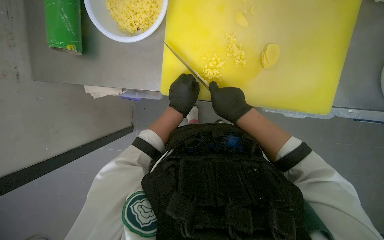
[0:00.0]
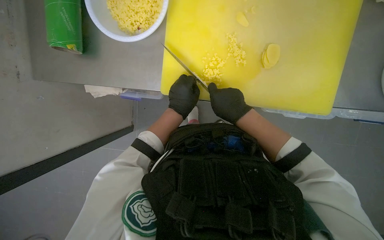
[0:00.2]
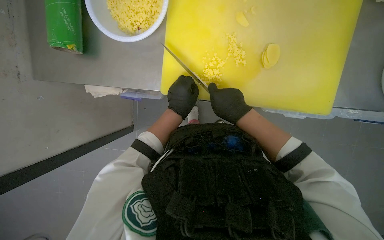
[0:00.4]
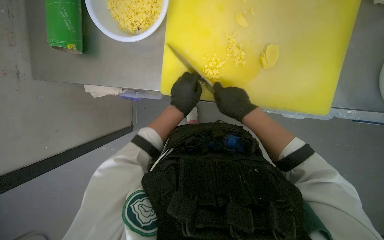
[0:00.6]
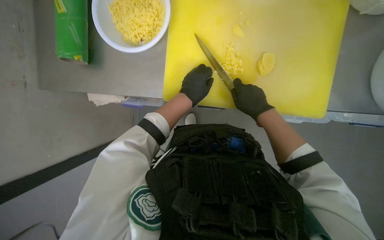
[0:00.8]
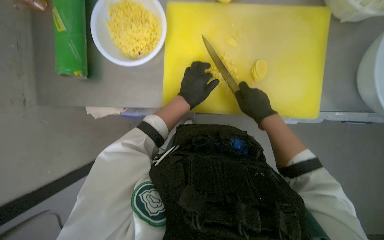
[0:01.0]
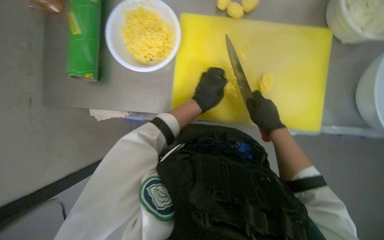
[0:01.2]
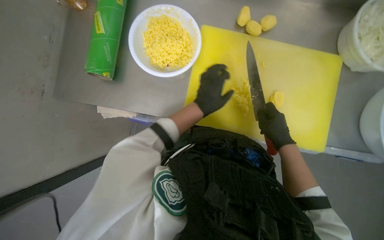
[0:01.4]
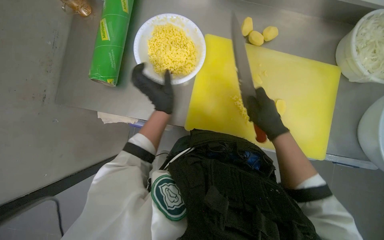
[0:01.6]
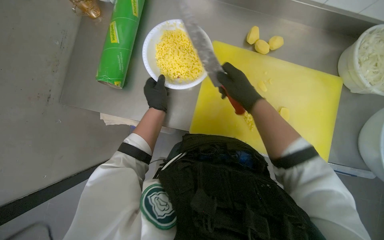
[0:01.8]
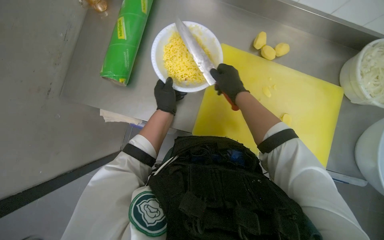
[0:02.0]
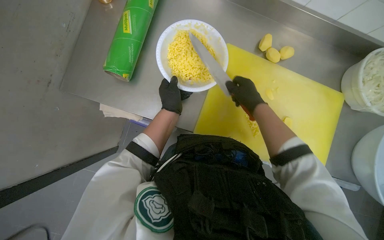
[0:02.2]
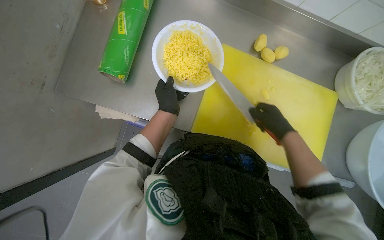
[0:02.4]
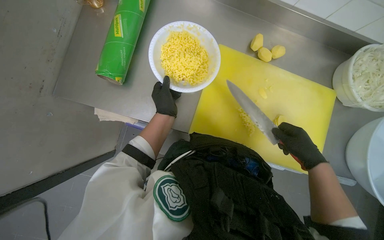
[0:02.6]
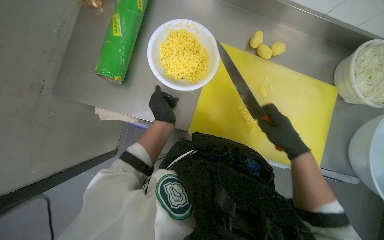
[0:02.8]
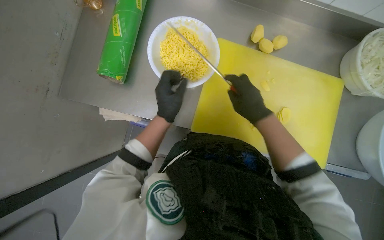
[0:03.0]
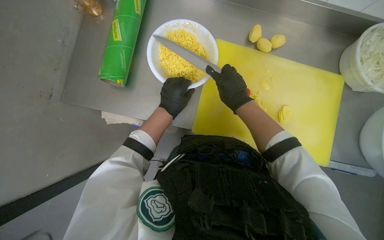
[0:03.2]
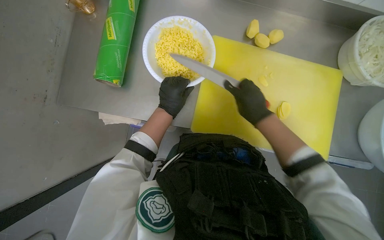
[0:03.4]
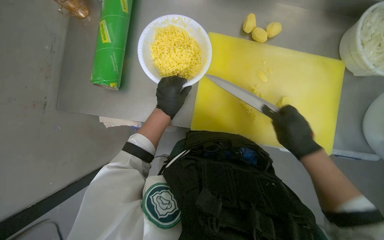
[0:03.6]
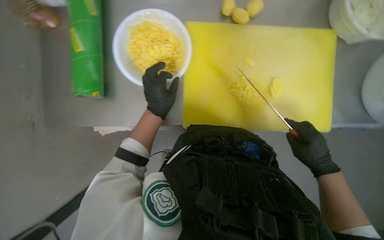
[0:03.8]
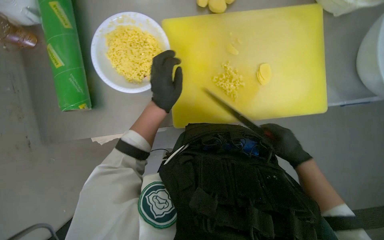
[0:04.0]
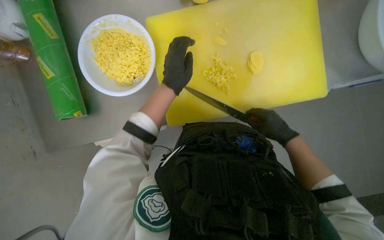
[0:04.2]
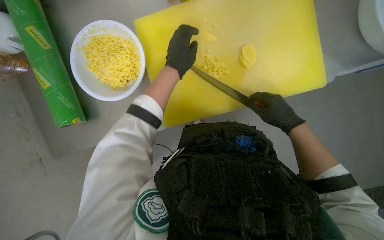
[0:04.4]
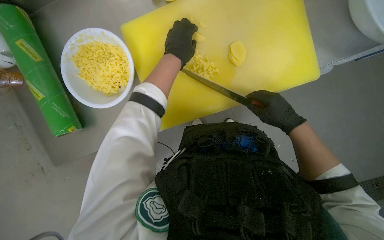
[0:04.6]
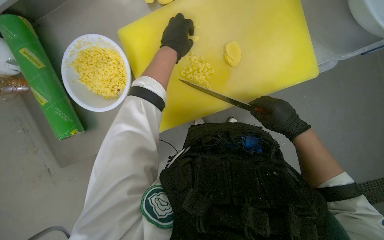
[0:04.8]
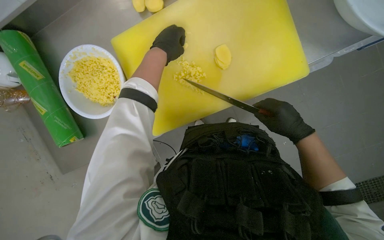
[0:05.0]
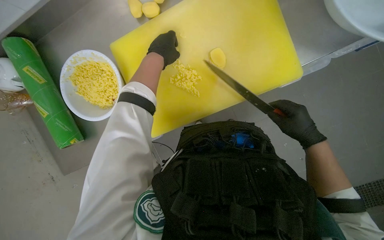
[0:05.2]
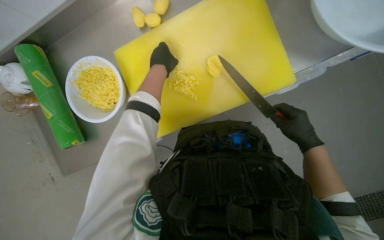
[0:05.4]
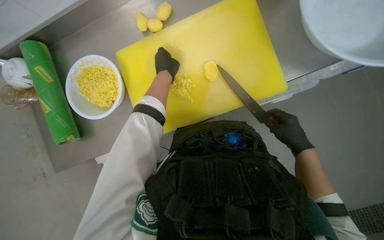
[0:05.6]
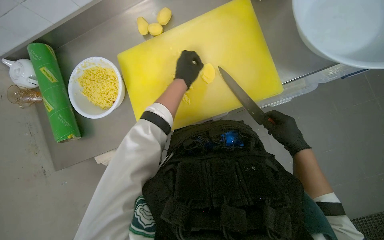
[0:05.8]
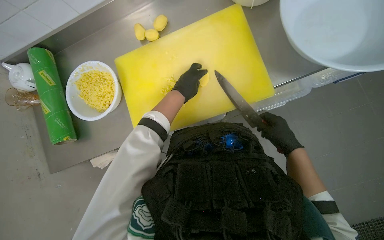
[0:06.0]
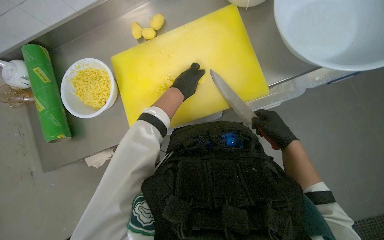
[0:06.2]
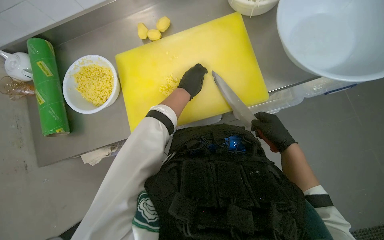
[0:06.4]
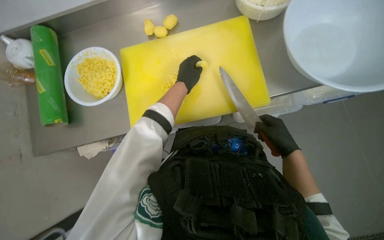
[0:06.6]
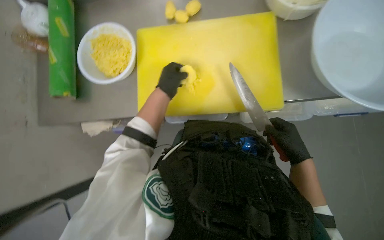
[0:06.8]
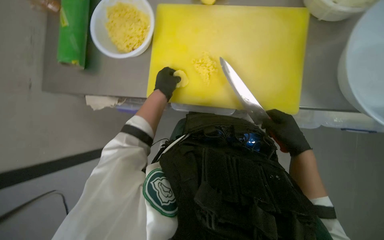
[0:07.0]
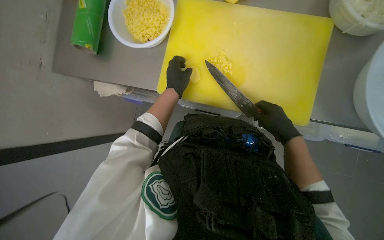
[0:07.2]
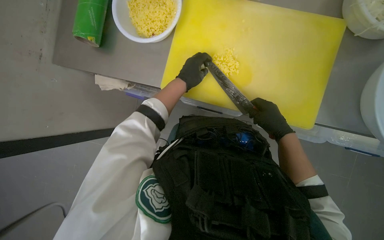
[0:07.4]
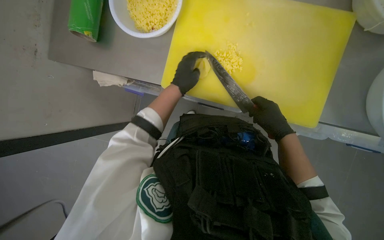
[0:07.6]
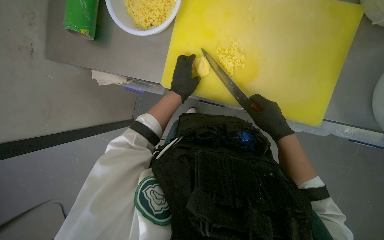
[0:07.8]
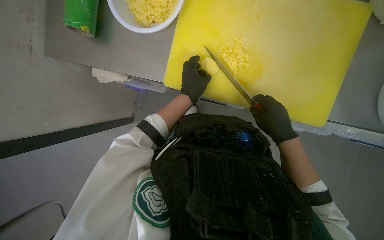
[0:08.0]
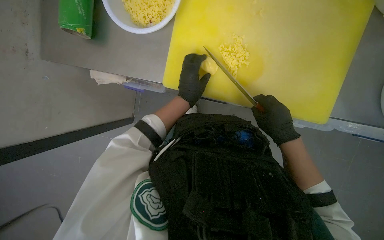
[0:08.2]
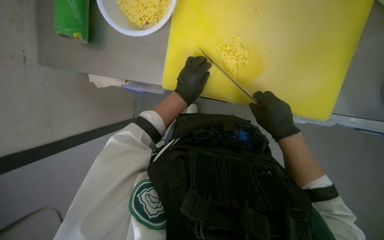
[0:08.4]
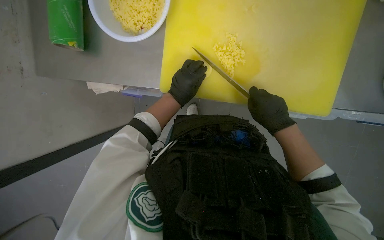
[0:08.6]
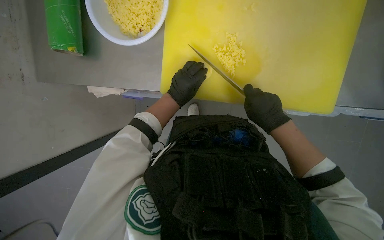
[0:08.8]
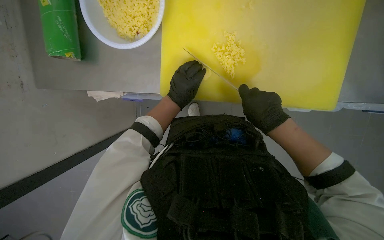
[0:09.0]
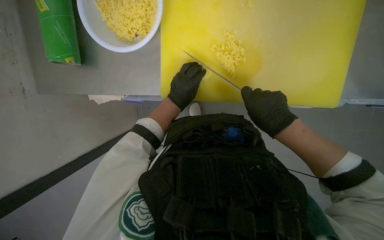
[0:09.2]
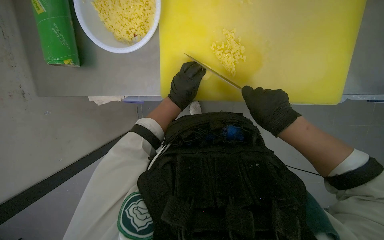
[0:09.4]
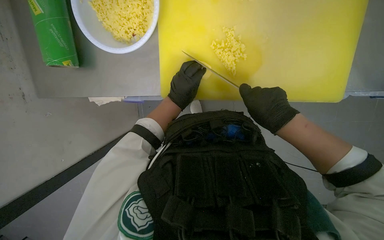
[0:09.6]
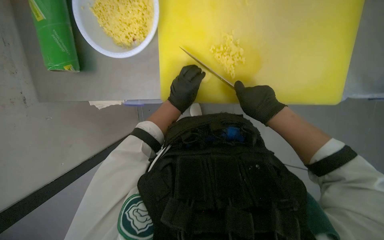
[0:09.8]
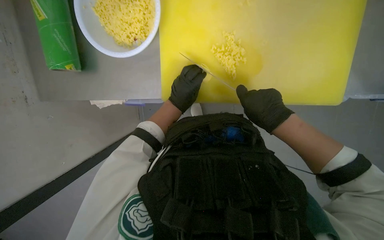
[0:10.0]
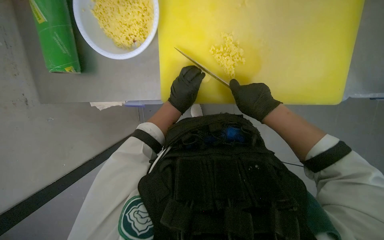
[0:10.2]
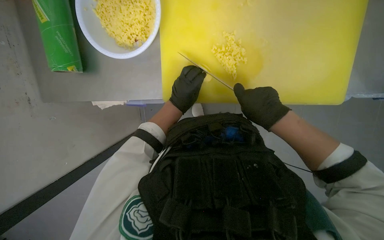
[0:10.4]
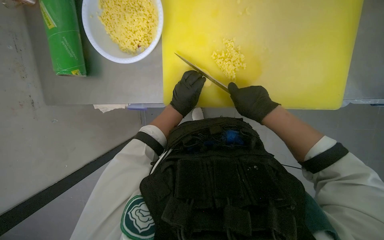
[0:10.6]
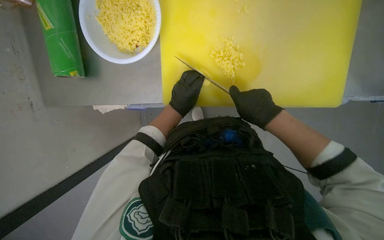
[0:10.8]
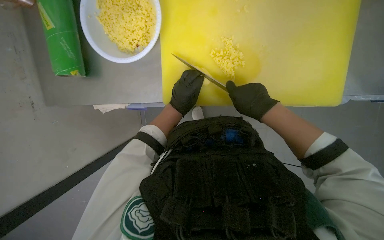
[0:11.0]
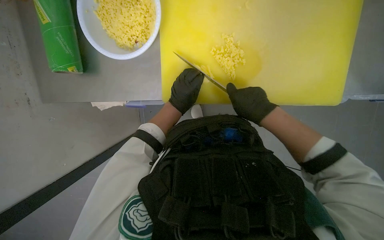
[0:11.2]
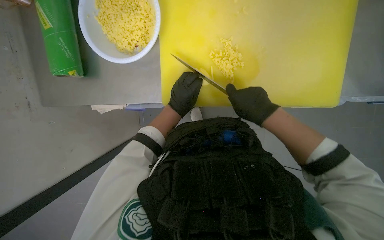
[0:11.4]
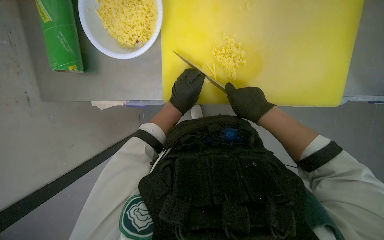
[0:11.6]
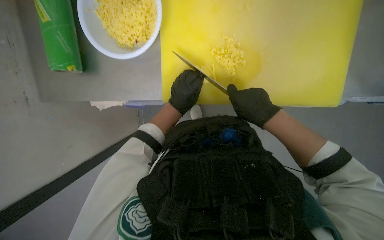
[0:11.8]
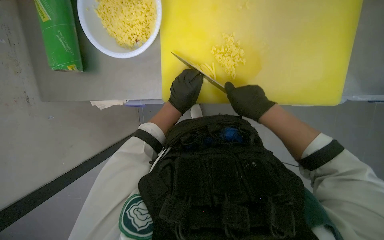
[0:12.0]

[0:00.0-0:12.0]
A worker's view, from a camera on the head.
Job: preparing food.
The whole recording: Slicing and dicing potatoes. The worker slices and dices potatoes on a yellow cutting board, then transfers them to a white bowl.
0:01.6 to 0:03.0: The right hand swings left and right, roughly 20 cm each way, with 2 reversals.
0:03.0 to 0:04.4: Everything in view rotates roughly 30 degrees counterclockwise. The right hand is displaced to the right by some 20 cm, and travels down the picture and back again, some 20 cm each way. The left hand is displaced up the picture by some 10 cm.
0:06.0 to 0:07.6: The scene turns approximately 35 degrees clockwise in the picture. The right hand travels to the left by about 10 cm.
0:07.6 to 0:09.0: The hands are busy where they are.
0:09.0 to 0:12.0: The hands stay close to where they were, moving slightly.

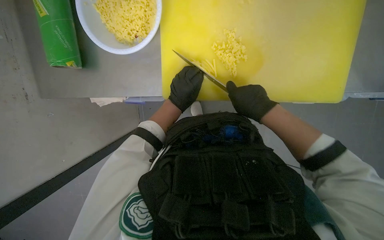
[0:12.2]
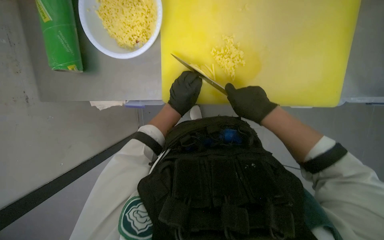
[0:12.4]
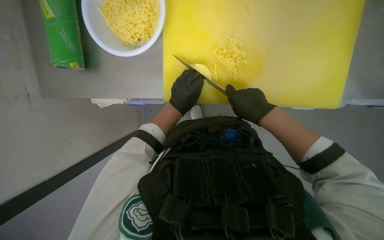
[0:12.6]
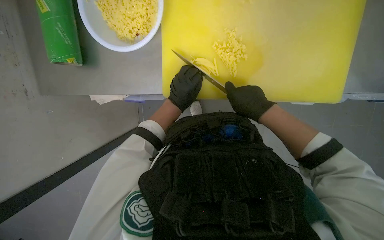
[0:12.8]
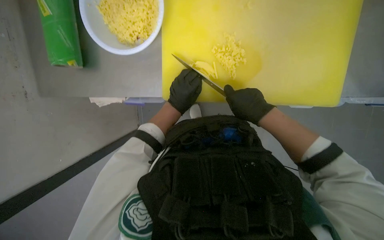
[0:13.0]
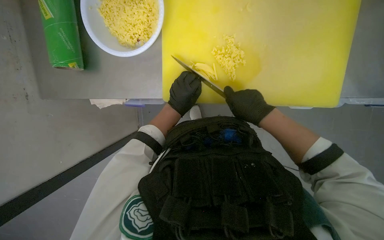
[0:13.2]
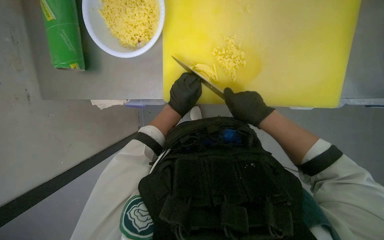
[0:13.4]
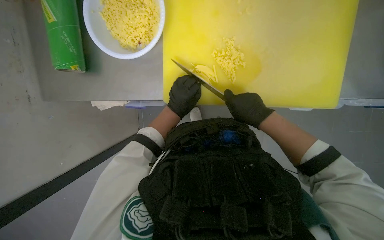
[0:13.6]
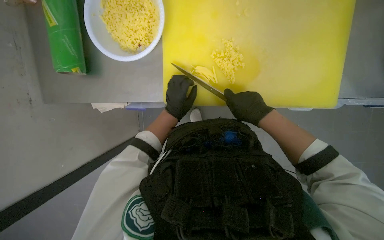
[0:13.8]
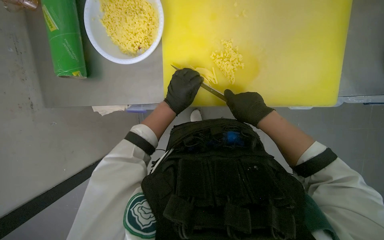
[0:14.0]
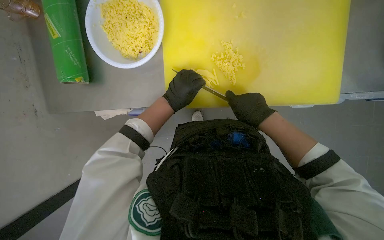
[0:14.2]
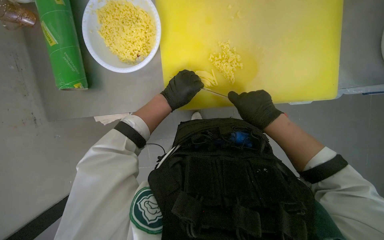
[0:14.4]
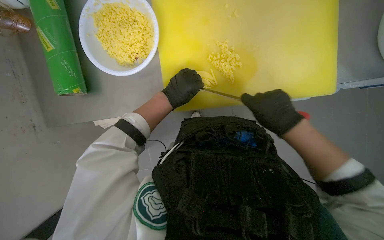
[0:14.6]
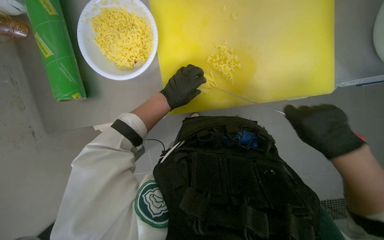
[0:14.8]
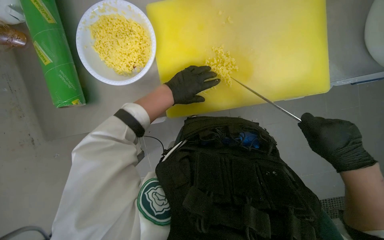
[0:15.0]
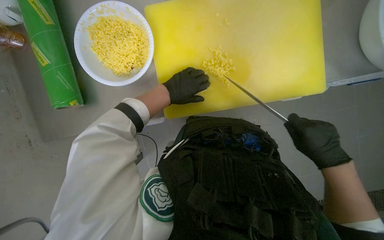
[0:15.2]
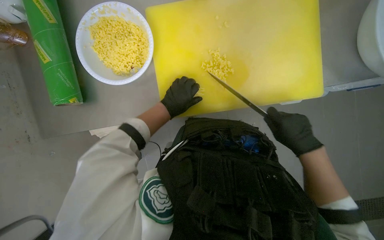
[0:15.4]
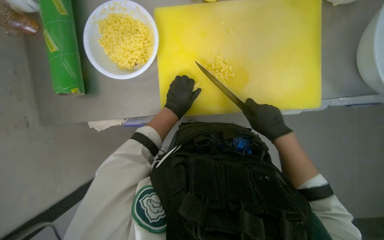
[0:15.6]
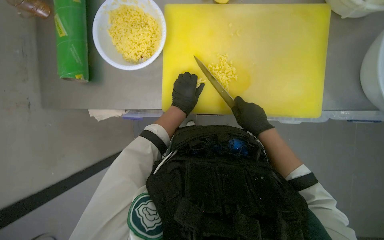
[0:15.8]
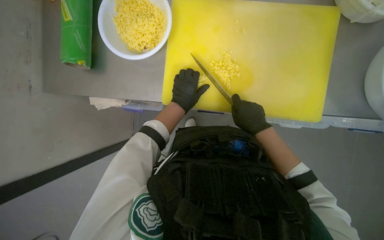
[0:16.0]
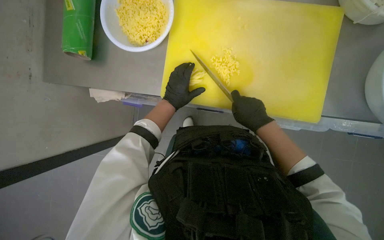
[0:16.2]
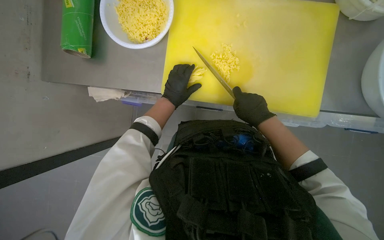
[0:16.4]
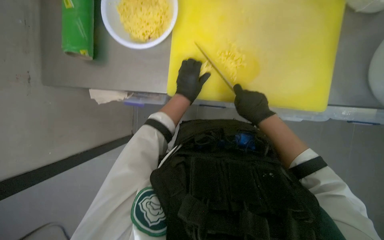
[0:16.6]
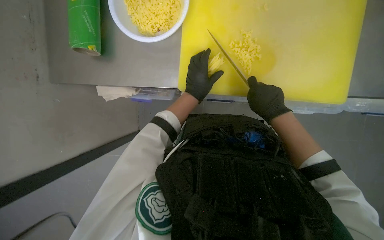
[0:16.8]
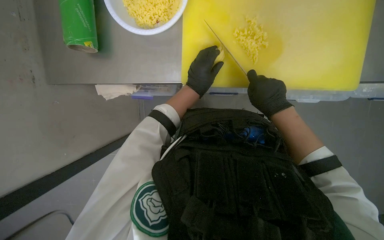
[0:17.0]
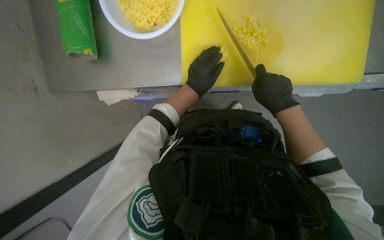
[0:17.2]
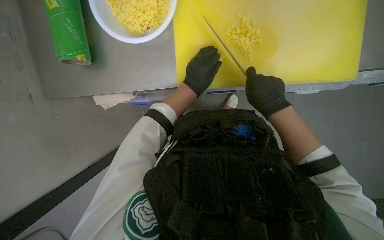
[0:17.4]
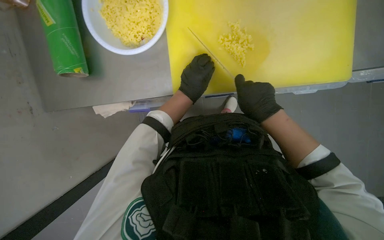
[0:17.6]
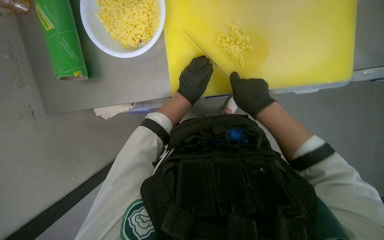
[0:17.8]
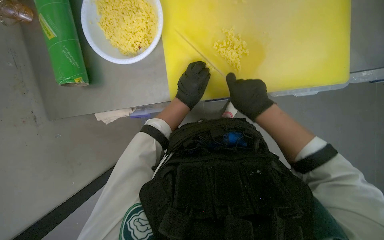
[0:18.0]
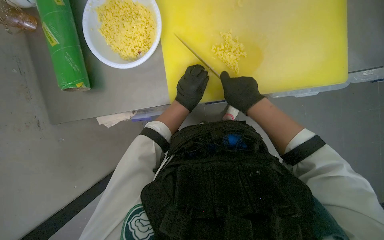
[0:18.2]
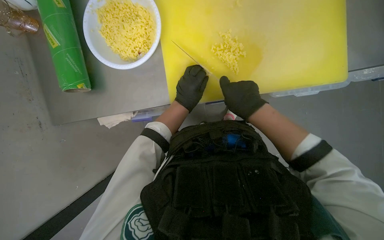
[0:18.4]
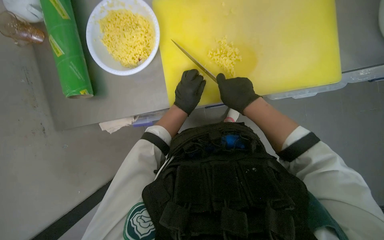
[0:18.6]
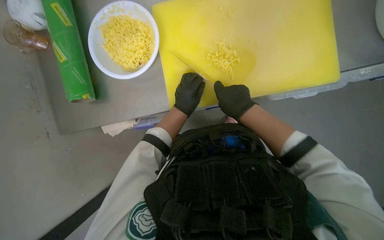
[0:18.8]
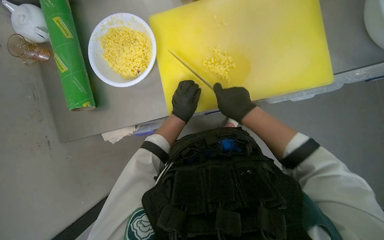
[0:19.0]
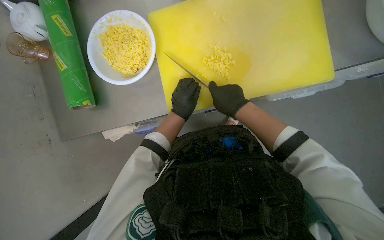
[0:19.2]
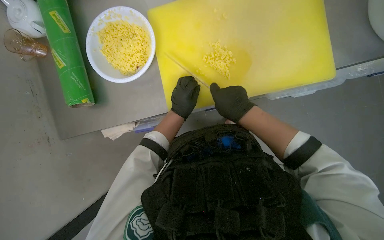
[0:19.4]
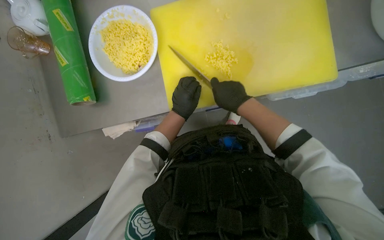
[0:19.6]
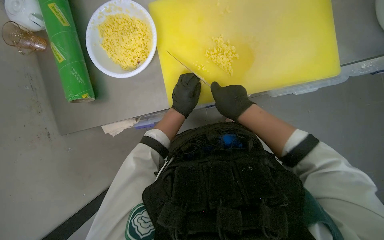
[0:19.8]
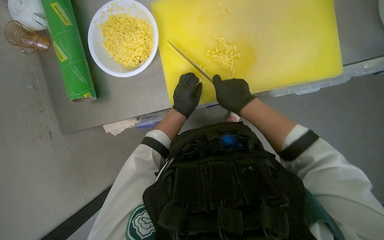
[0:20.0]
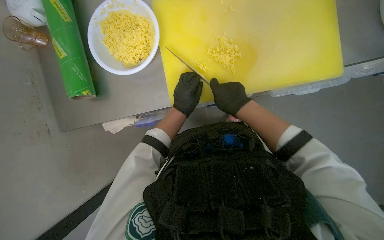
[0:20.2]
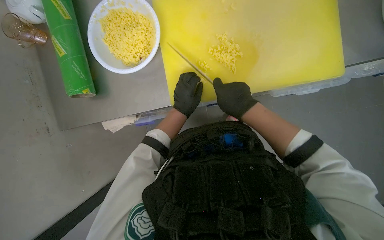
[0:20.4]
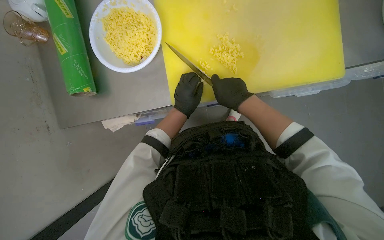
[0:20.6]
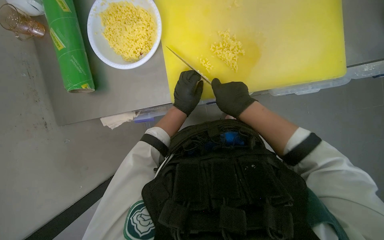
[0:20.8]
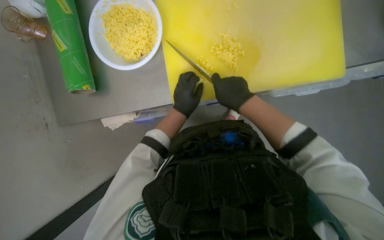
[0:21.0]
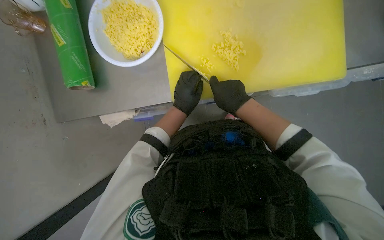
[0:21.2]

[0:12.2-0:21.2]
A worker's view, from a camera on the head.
Job: preparing food.
The whole recording: Slicing and dicing potatoes. The worker slices and dices potatoes on a yellow cutting board, then transfers them to a white bowl.
0:12.2 to 0:13.8: The hands are busy where they are.
0:13.8 to 0:15.2: The right hand moves down the picture, to the right and nearer to the camera, roughly 20 cm. The left hand shifts roughly 10 cm up the picture.
0:15.2 to 0:16.6: The right hand goes roughly 15 cm up the picture, farther from the camera and to the left.
0:16.6 to 0:18.2: The hands make small movements and keep their place.
0:18.2 to 0:21.2: The hands work in one place, with small movements.
